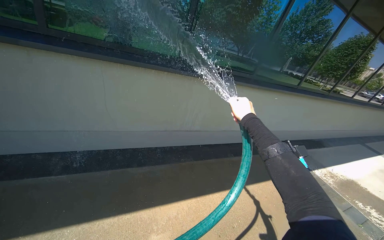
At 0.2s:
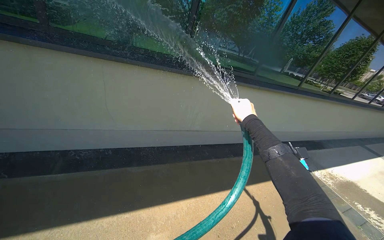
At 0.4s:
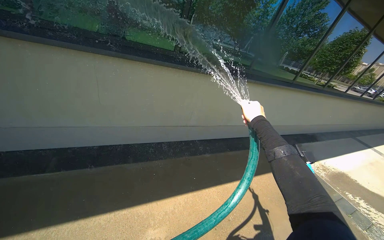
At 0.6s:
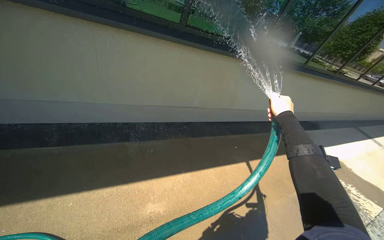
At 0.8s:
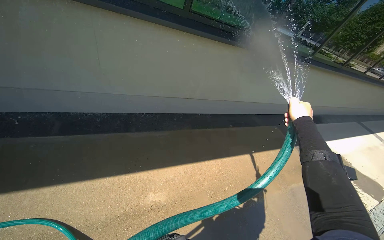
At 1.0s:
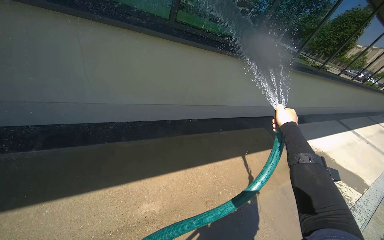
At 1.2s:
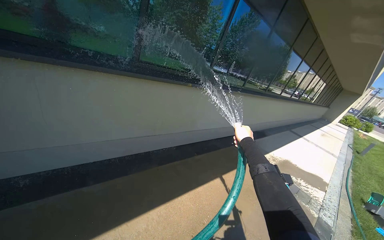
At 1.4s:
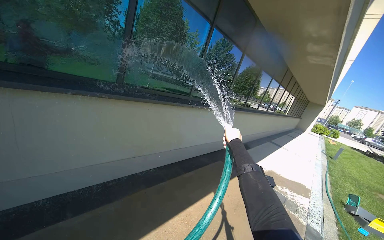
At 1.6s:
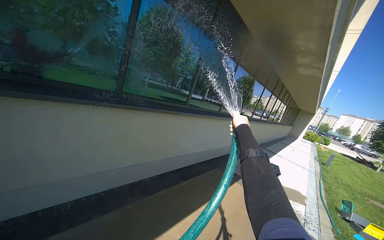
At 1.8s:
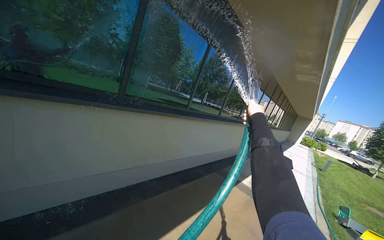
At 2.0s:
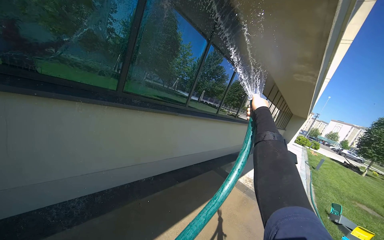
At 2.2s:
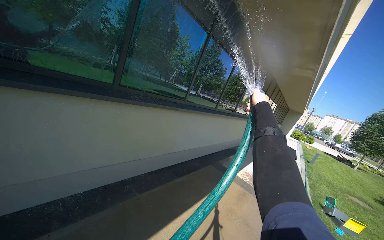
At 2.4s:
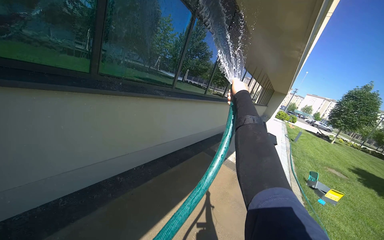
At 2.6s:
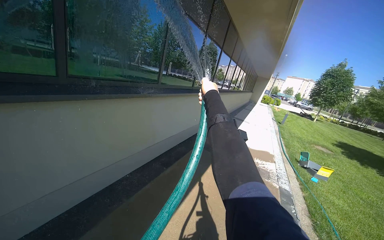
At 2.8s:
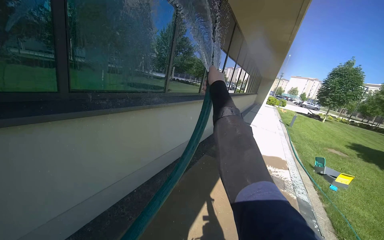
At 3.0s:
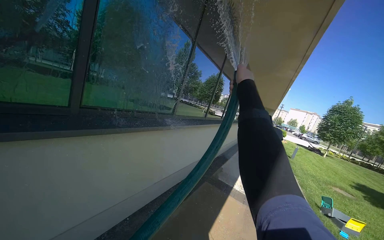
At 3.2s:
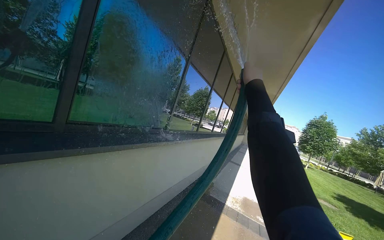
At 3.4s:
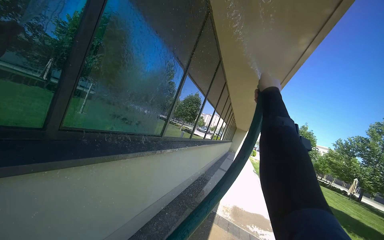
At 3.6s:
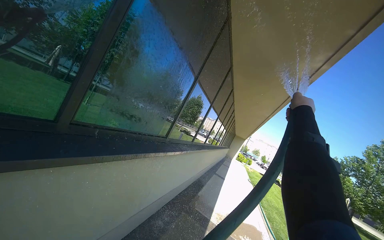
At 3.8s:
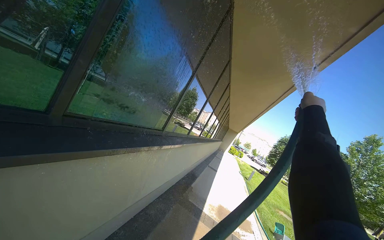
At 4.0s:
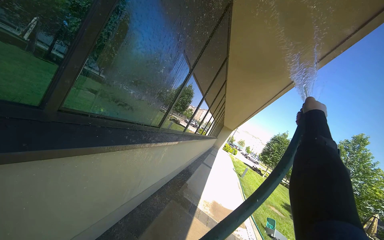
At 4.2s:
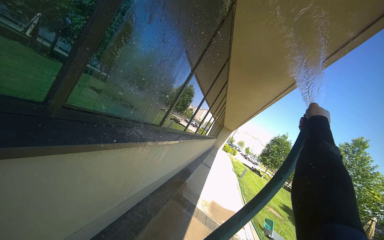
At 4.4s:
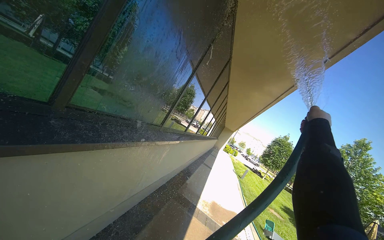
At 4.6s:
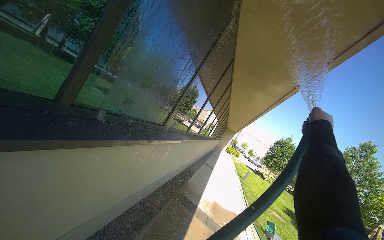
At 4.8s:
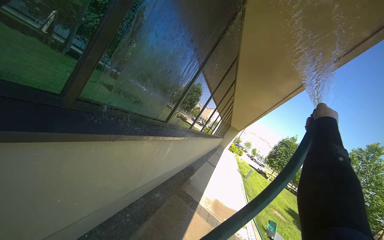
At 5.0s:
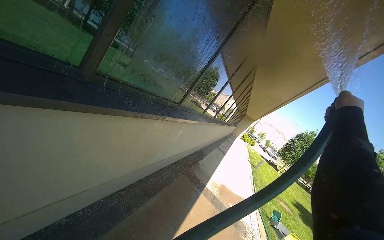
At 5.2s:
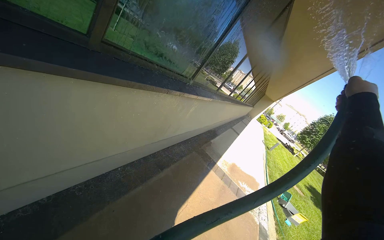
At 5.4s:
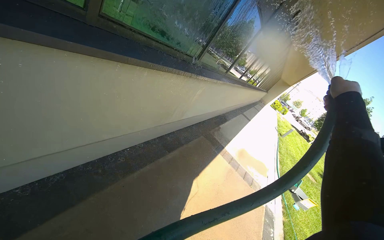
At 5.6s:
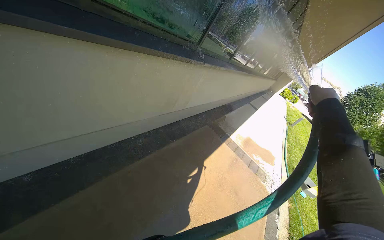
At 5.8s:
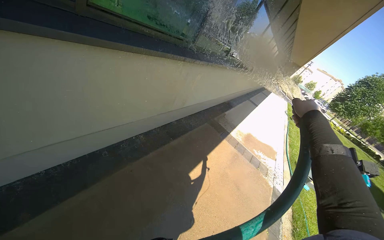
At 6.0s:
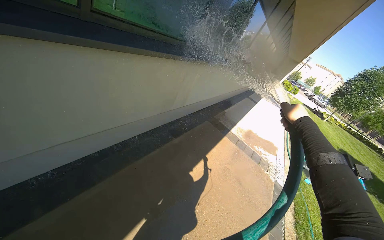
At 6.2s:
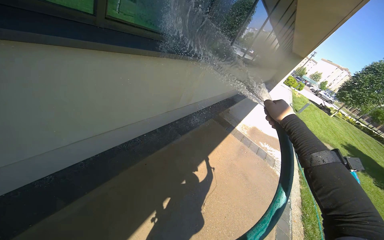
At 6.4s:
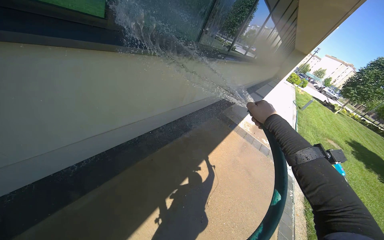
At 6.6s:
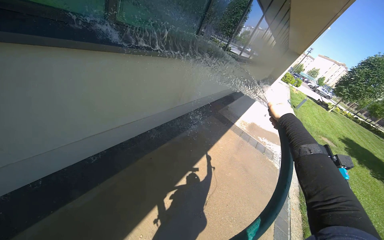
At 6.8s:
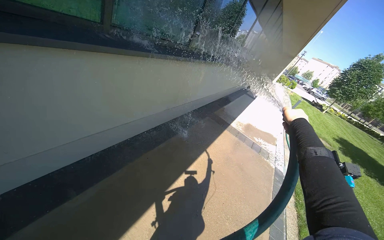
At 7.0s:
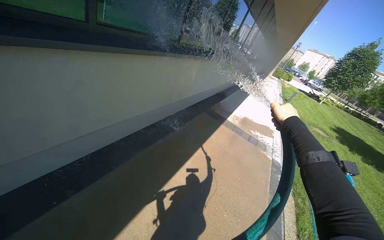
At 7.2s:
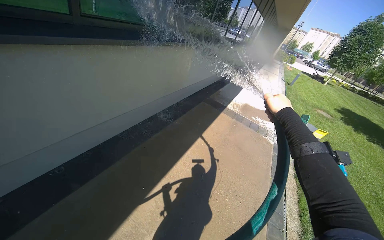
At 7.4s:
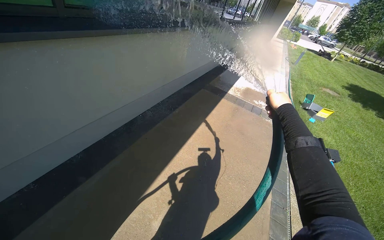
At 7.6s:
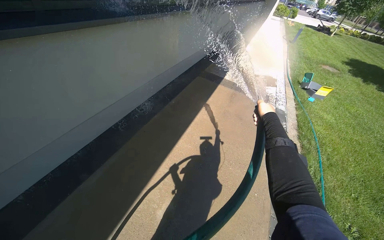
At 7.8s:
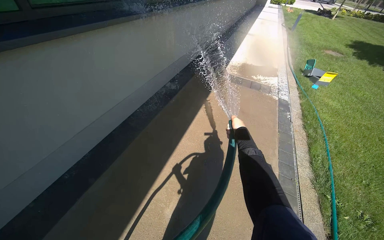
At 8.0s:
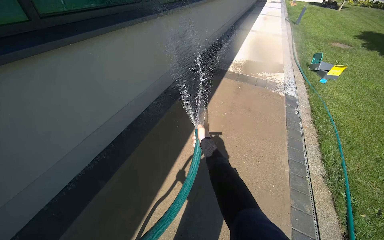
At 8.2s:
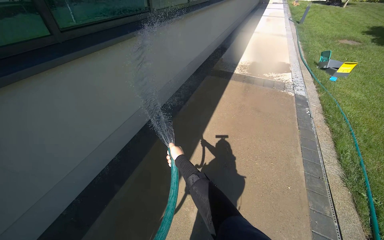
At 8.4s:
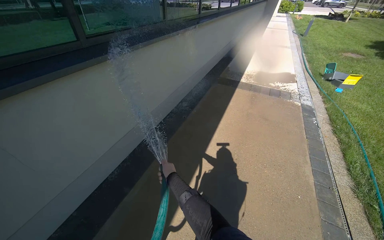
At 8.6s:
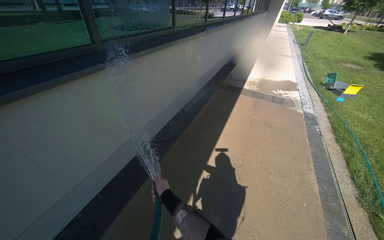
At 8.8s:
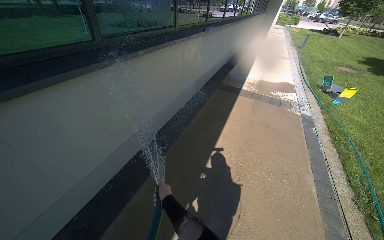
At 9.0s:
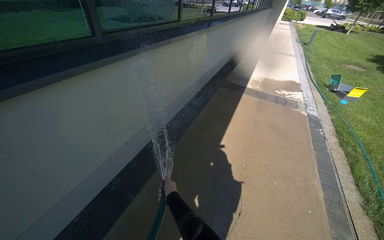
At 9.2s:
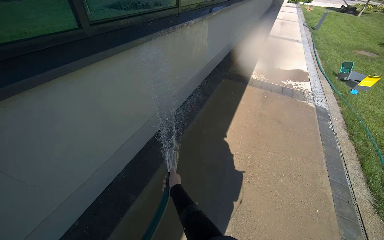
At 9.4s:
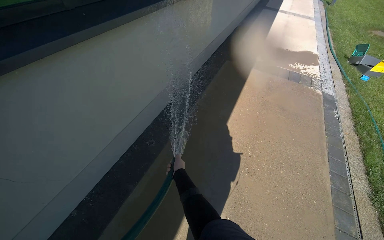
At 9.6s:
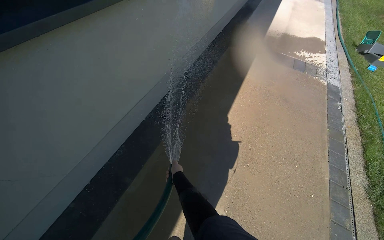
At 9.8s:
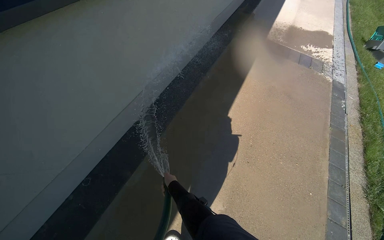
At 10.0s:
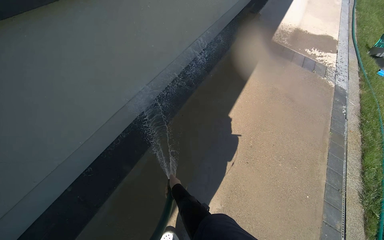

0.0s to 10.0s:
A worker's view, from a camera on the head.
Job: cleaning windows.
The whole recording: Spraying water on building windows. The worker sprays water from a hose onto the building windows.
0.0s to 1.4s: The head turns to the right by roughly 25 degrees.
1.4s to 2.8s: The head travels about 50 cm. The head turns to the right by about 15 degrees.
2.8s to 4.2s: The camera is carried about 50 cm.
4.2s to 5.8s: The camera sweeps to the left, by roughly 20 degrees. The view tilts about 20 degrees downward.
7.2s to 8.6s: The right hand travels to the left and down the picture by approximately 70 cm.
8.6s to 10.0s: The camera is carried about 50 cm. The view tilts about 20 degrees downward.

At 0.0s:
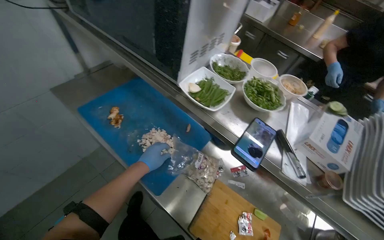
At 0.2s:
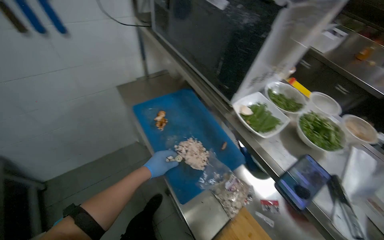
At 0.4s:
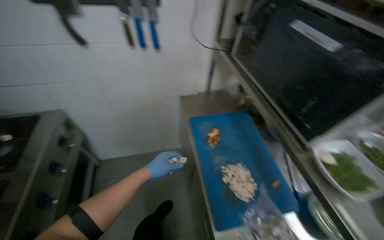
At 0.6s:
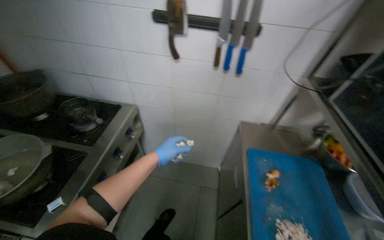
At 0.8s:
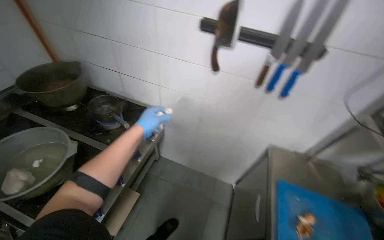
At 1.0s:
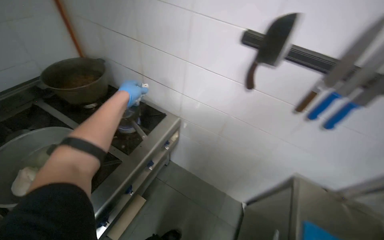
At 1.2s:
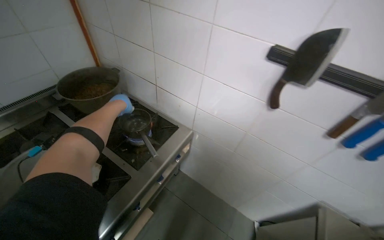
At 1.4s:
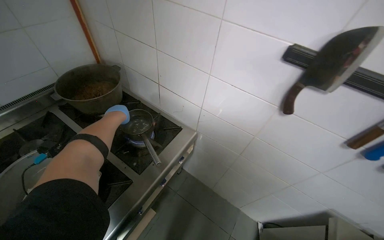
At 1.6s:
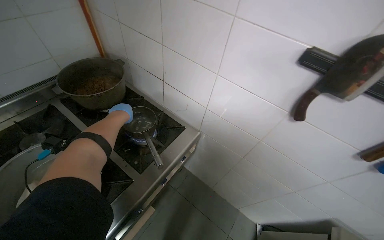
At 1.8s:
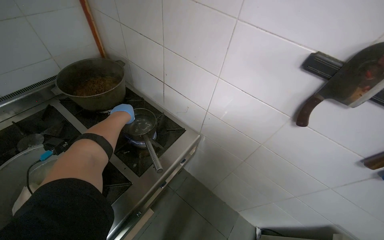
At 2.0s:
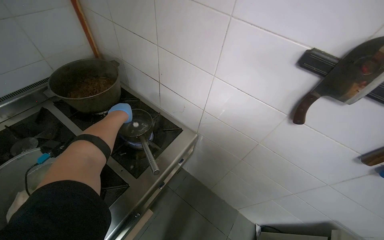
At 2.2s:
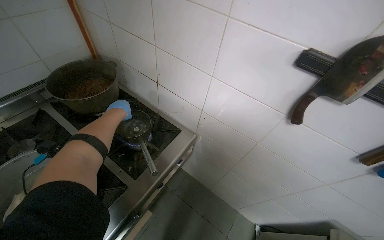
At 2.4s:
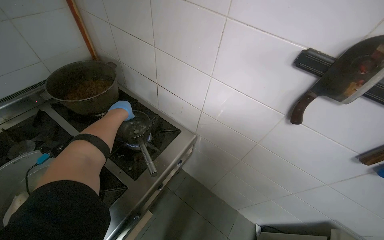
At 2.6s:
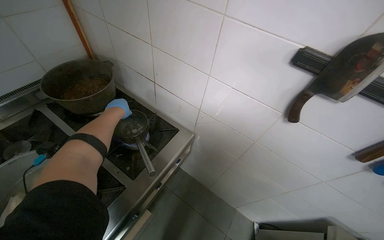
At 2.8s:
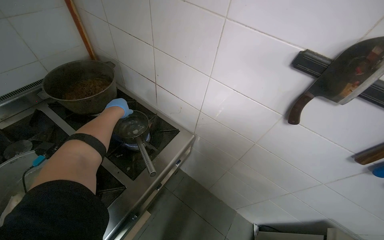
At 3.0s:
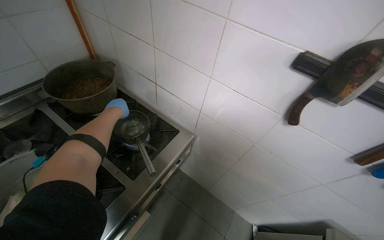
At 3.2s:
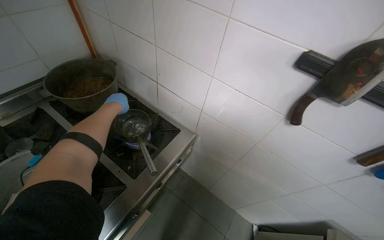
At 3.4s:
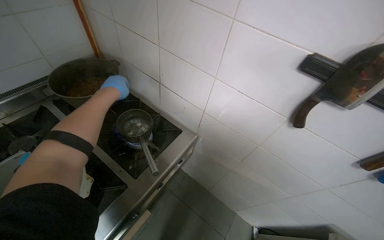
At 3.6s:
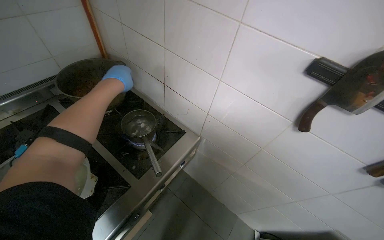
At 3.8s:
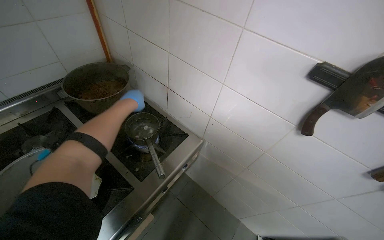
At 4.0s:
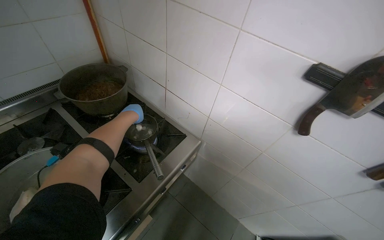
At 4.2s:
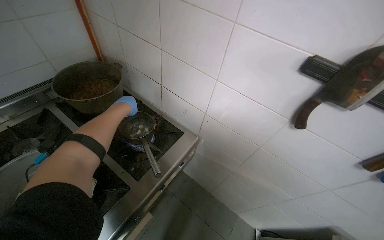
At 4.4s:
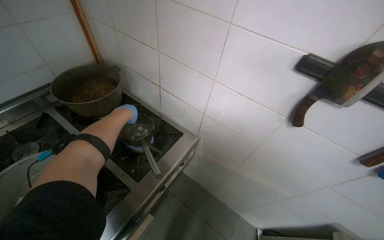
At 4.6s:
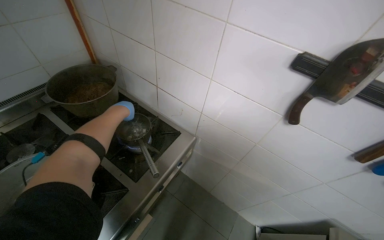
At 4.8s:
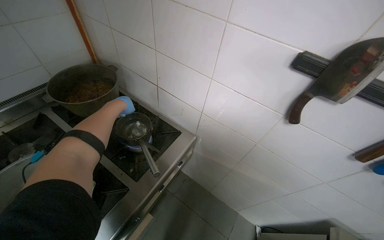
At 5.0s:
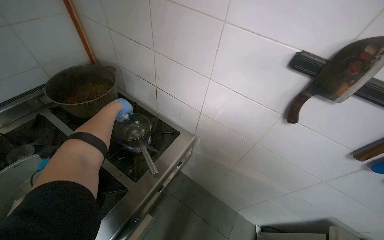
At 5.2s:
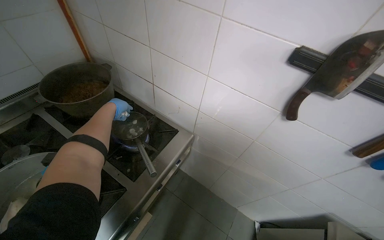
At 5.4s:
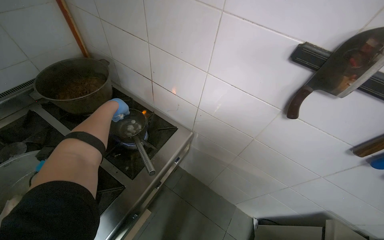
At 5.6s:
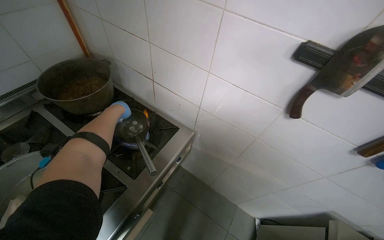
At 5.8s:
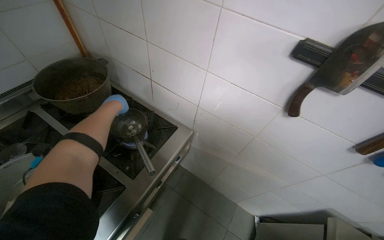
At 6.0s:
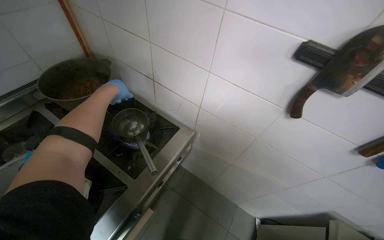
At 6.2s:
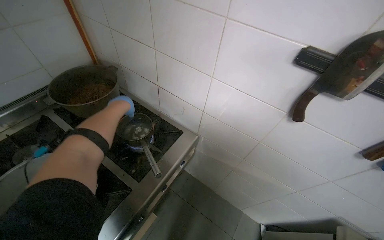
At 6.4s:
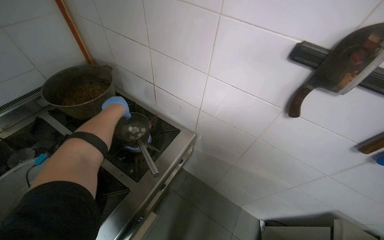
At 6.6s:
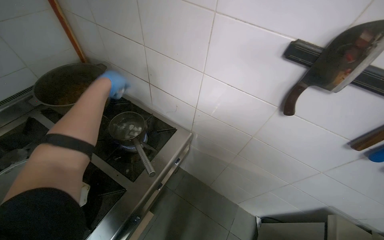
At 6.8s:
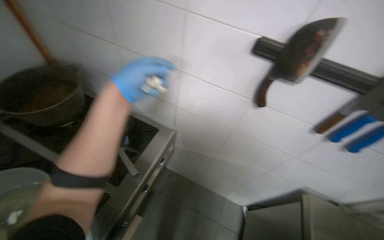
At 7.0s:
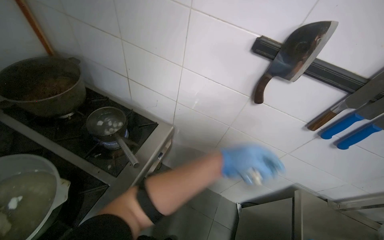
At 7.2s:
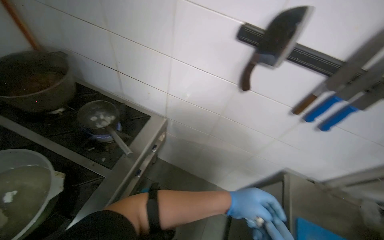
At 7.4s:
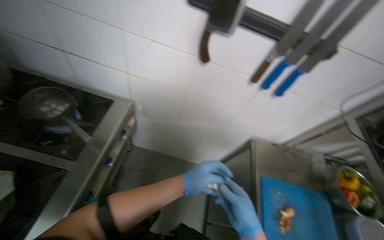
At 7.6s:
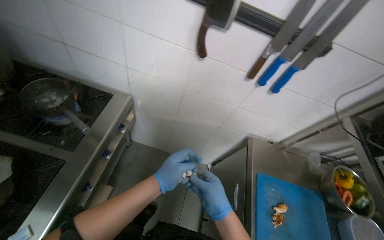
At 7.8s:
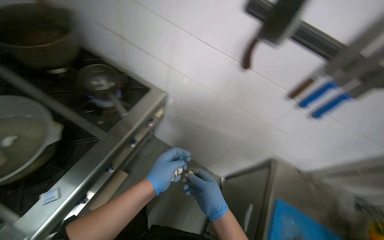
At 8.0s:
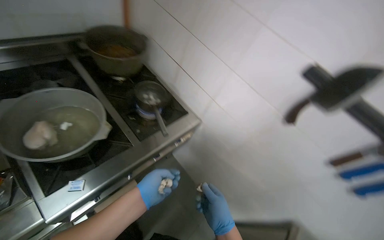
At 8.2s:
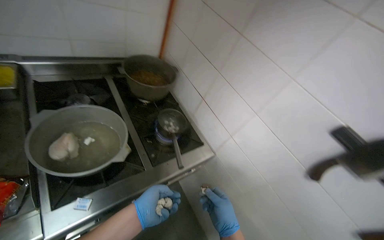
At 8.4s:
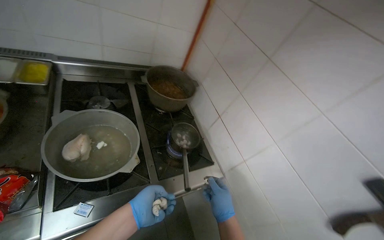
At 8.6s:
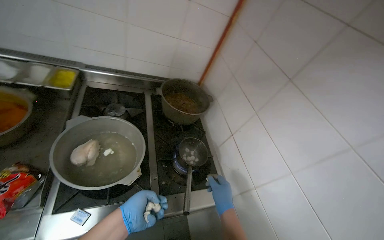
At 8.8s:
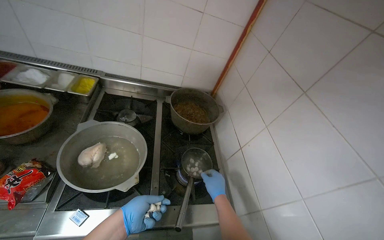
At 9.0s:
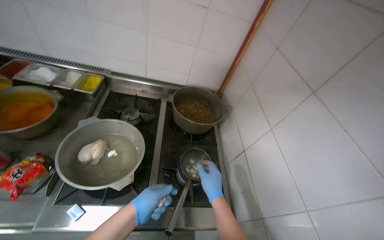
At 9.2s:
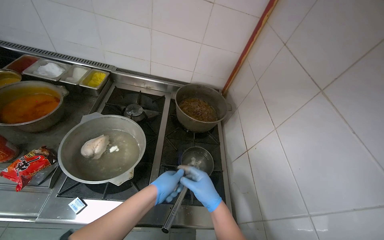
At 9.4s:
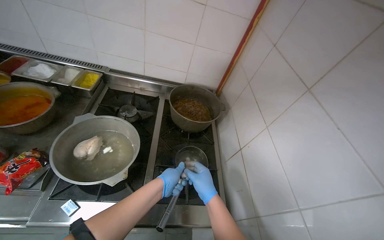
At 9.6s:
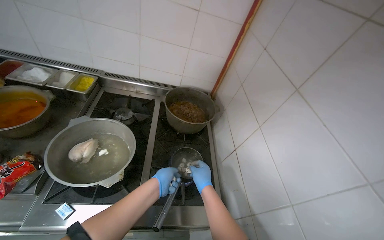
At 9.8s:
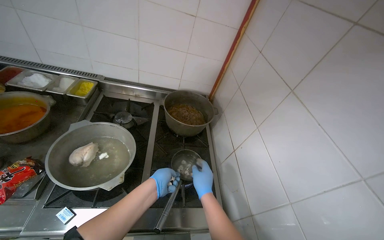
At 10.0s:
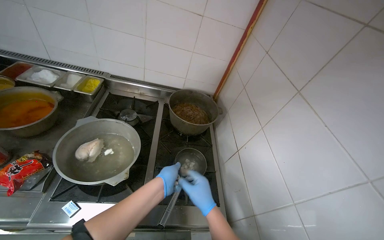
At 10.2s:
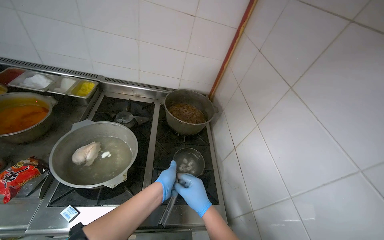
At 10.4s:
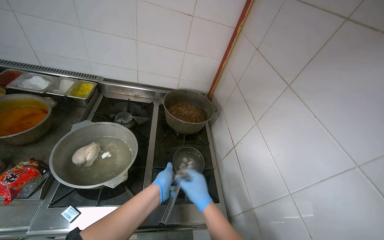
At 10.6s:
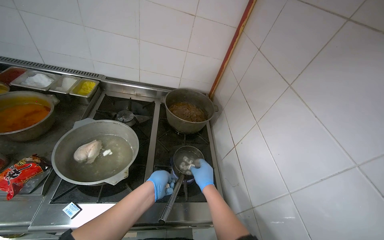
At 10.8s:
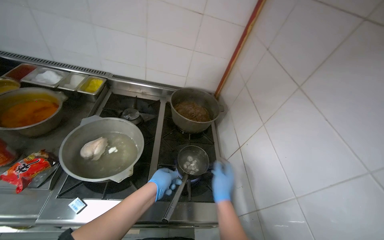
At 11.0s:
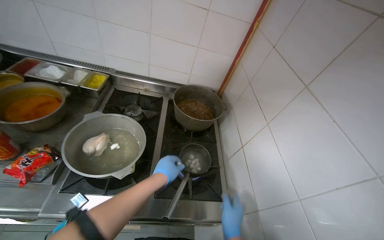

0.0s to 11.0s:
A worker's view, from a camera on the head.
Job: cooking food.
The whole recording: Adding ingredients to a pot. The worker adds small food items from a bag into a pot on the stove.
0.0s to 1.6s: The head travels roughly 70 cm. The head turns to the left by approximately 85 degrees. The camera pitches upward, by about 15 degrees.
3.2s to 4.8s: The left hand reaches some 10 cm nearer to the camera, then returns.
7.8s to 9.4s: The head rotates roughly 55 degrees to the left. The view tips upward by roughly 30 degrees.
9.4s to 11.0s: The right hand moves down the picture, some 10 cm.
